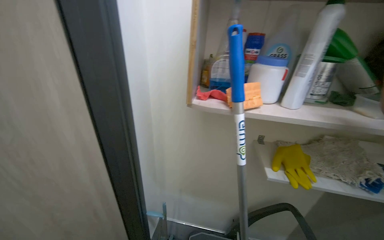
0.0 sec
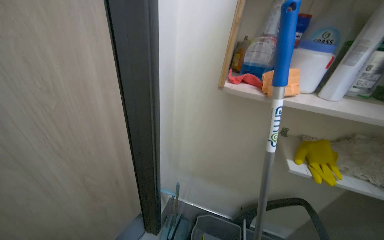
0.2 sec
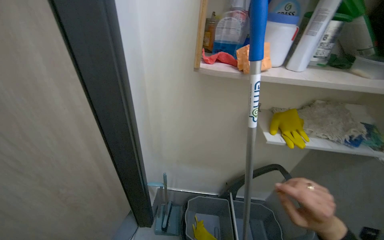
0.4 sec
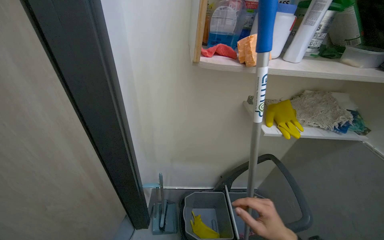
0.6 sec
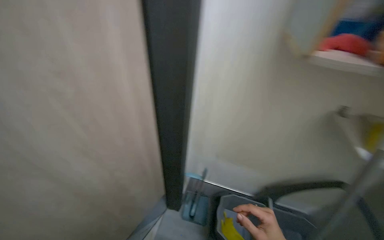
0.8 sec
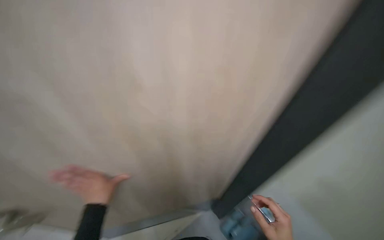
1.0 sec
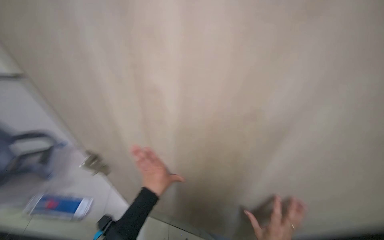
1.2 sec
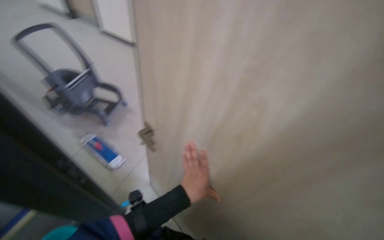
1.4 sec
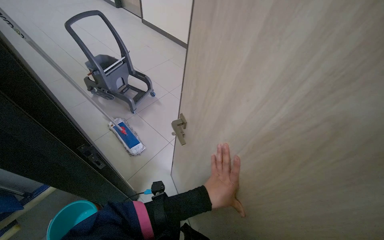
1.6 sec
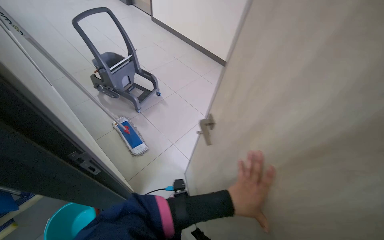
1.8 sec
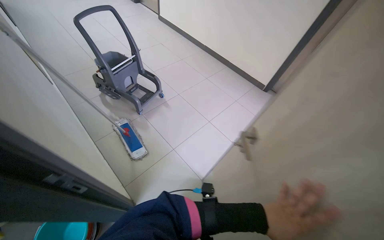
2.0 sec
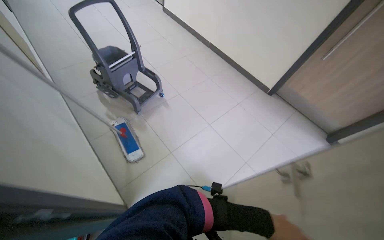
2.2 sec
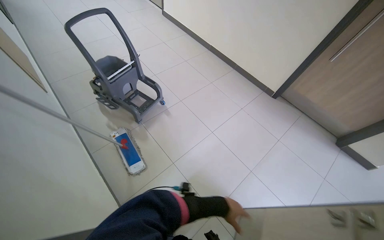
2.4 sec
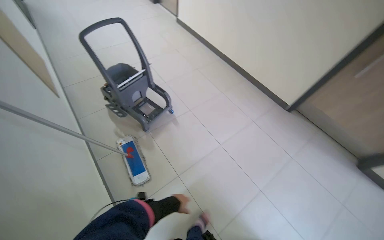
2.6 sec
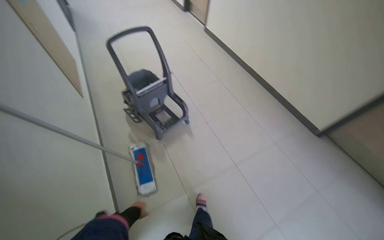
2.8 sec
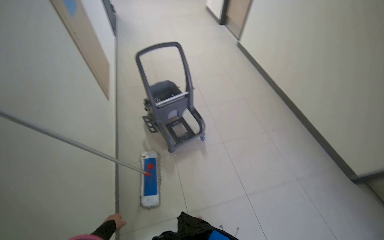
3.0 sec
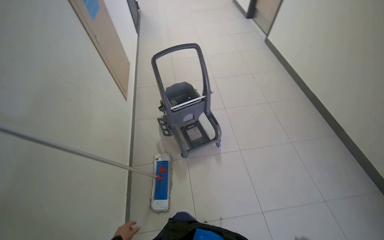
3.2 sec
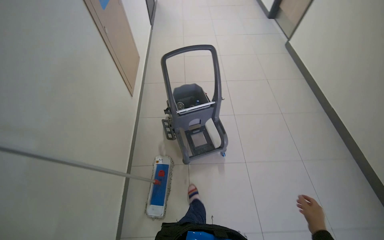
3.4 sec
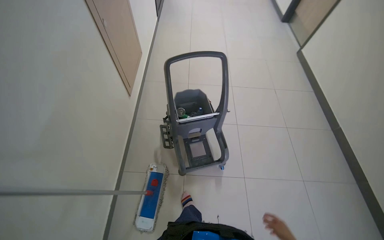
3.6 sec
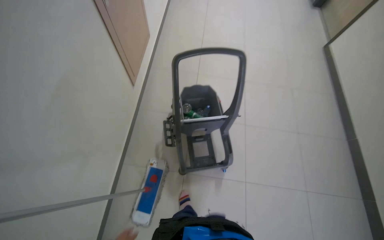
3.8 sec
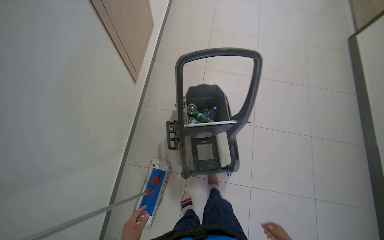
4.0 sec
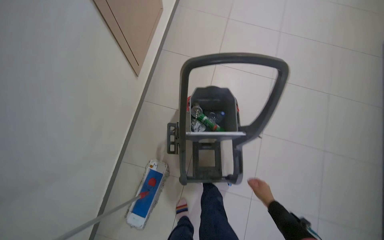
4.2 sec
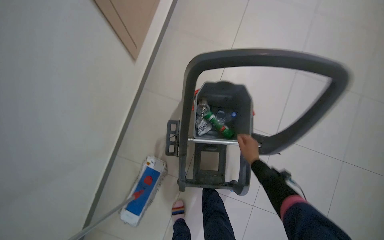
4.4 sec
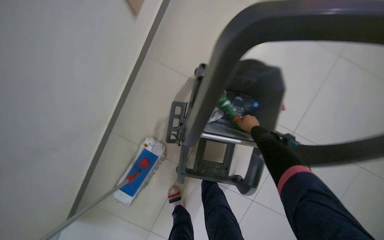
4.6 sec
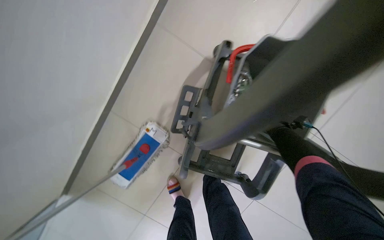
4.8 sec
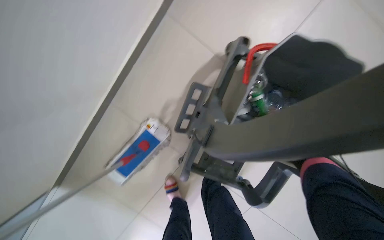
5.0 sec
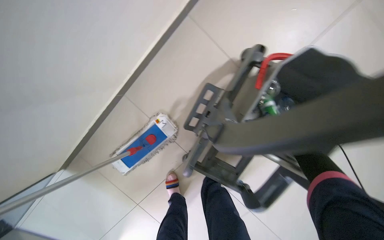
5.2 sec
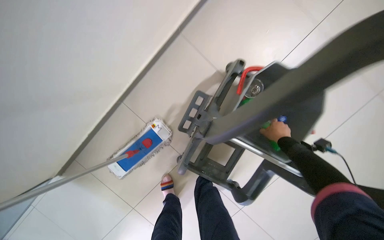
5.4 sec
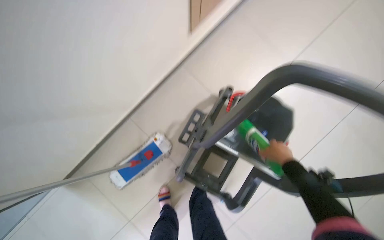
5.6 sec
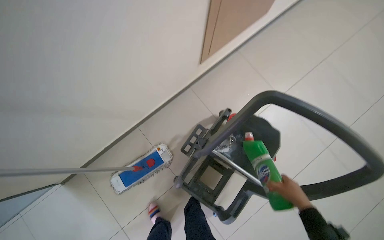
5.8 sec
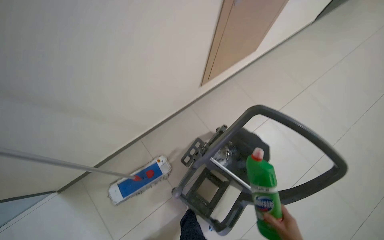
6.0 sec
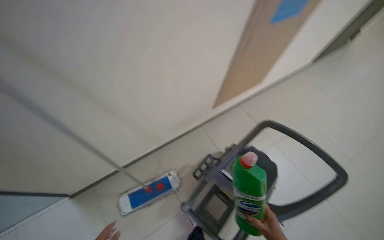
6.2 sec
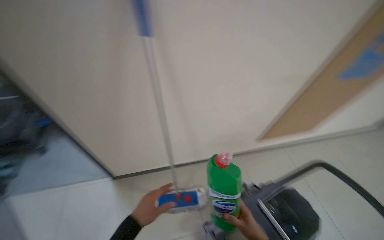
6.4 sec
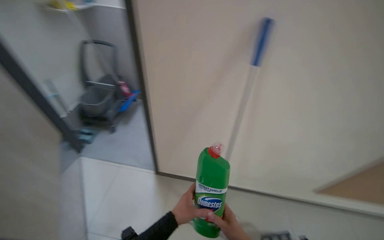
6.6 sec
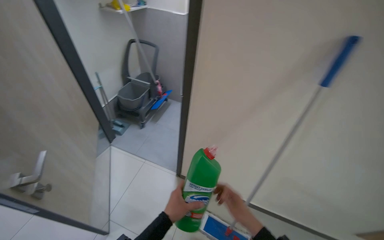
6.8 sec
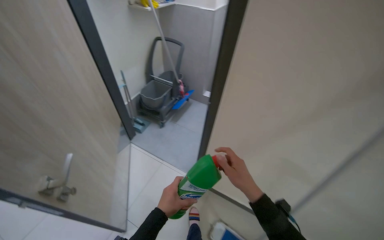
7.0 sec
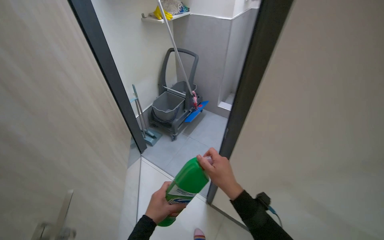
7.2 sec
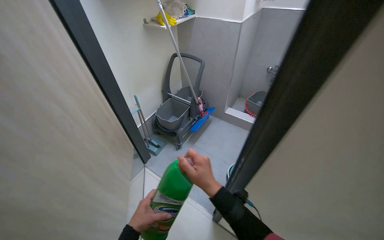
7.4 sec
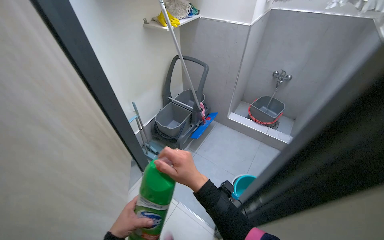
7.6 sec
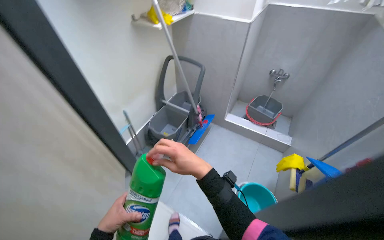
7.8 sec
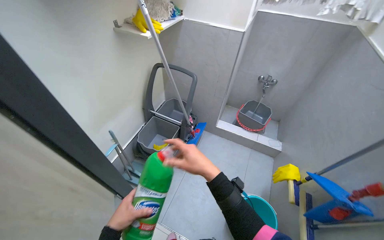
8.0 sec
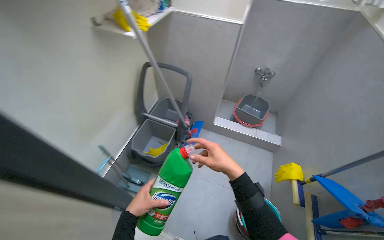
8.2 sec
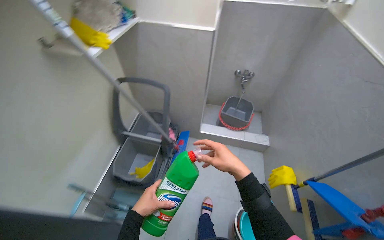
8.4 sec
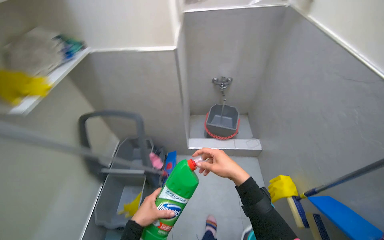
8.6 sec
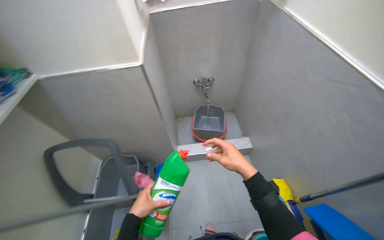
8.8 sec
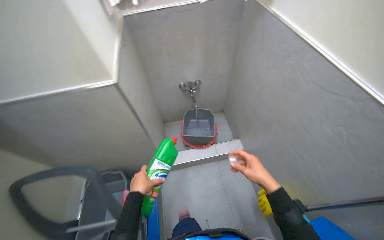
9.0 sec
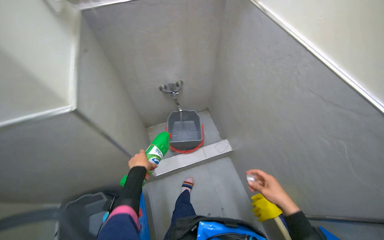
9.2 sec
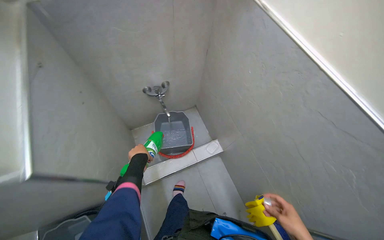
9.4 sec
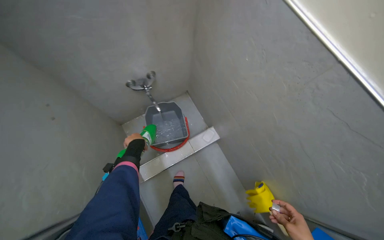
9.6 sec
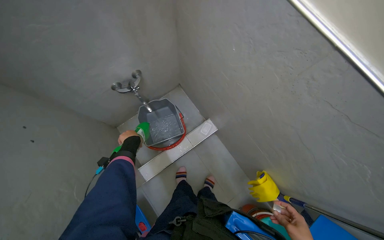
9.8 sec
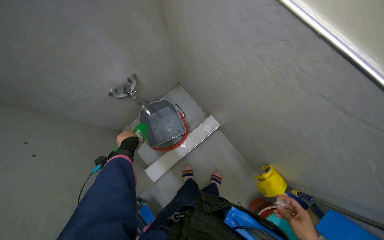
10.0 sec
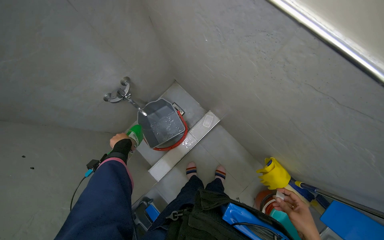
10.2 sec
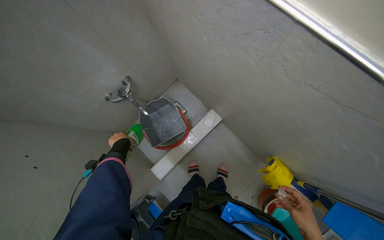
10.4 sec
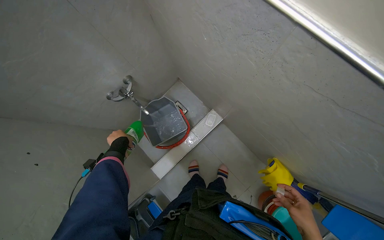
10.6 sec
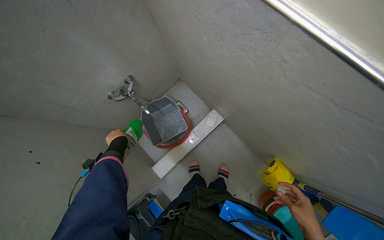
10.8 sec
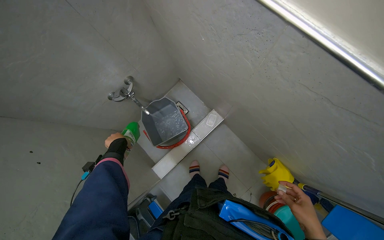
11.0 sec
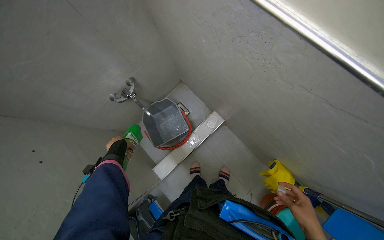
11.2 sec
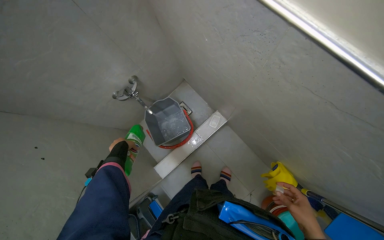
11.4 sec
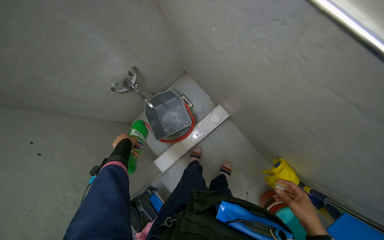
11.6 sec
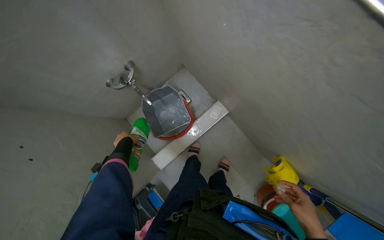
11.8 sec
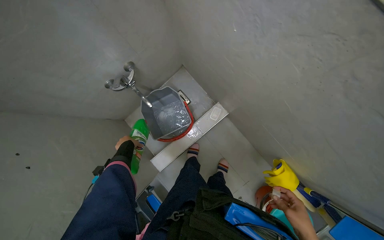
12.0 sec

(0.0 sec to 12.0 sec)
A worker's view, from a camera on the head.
Job: preparing cleaning supplies.
The whole recording: Preparing cleaning solution. The worker fills a bucket with water and adds cleaning solution.
0.0 sec - 1.6 sec: The wearer looks roughly 90 degrees further to the left. The view tilts roughly 15 degrees downward.
1.6 sec - 3.0 sec: The wearer moves roughly 70 cm. The wearer's head swings approximately 30 degrees to the left.
3.0 sec - 4.4 sec: The camera is carried roughly 1 m. The head rotates about 35 degrees to the left. The view tips downward by roughly 30 degrees.
4.4 sec - 6.0 sec: The scene turns approximately 35 degrees clockwise in the picture.
6.0 sec - 7.6 sec: The camera travels about 1 m. The wearer's head swings approximately 70 degrees to the left. The camera pitches upward, by about 35 degrees.
7.6 sec - 9.0 sec: The camera travels some 90 cm. The wearer's head swings some 45 degrees to the right.
9.0 sec - 10.4 sec: The camera travels approximately 50 cm. The view tips downward by about 25 degrees. The scene turns about 30 degrees counterclockwise in the picture.

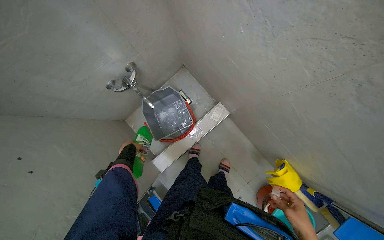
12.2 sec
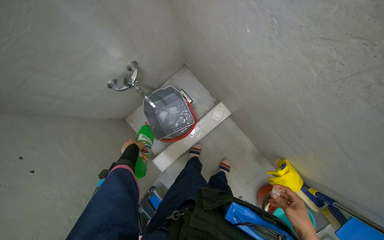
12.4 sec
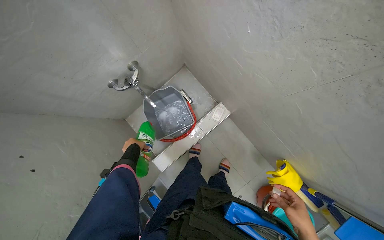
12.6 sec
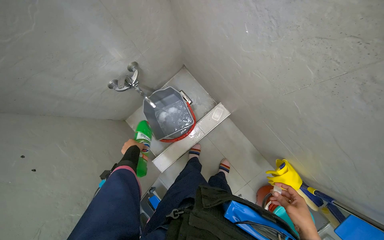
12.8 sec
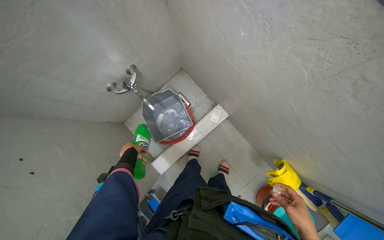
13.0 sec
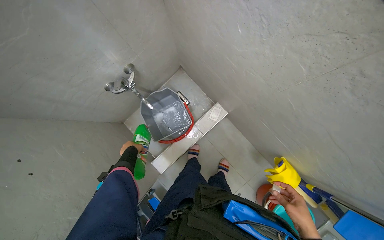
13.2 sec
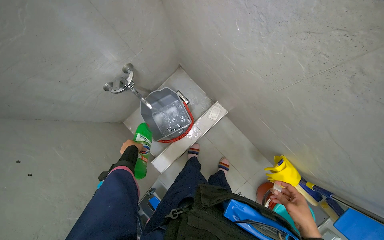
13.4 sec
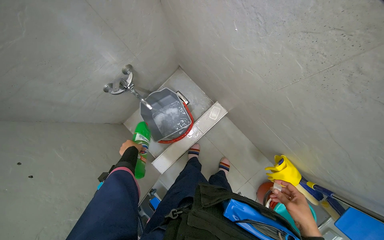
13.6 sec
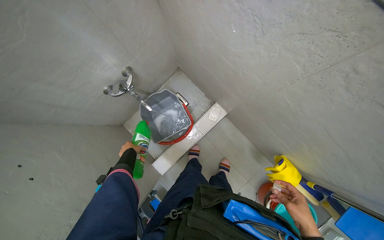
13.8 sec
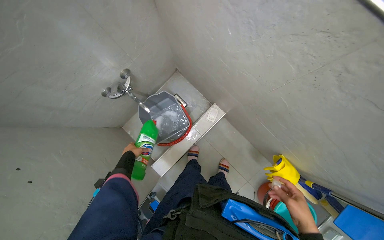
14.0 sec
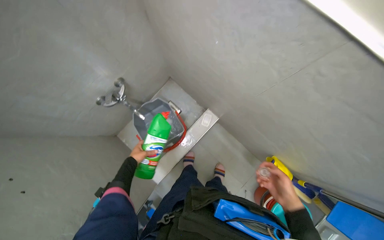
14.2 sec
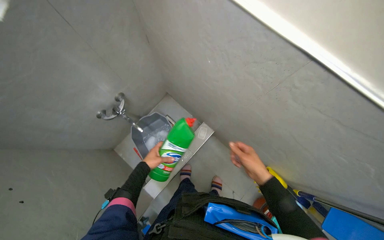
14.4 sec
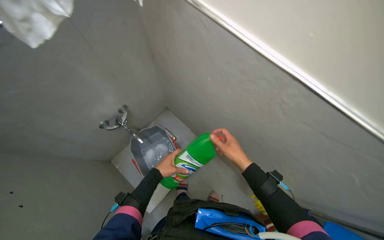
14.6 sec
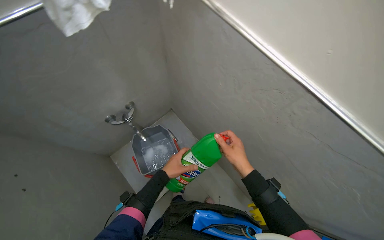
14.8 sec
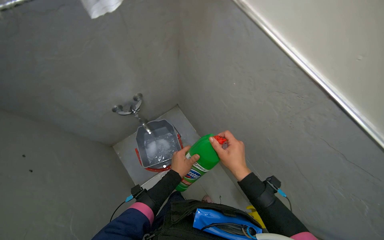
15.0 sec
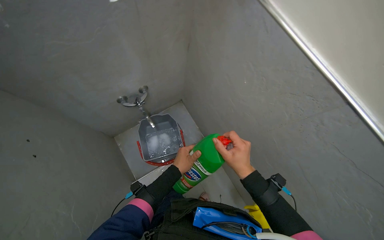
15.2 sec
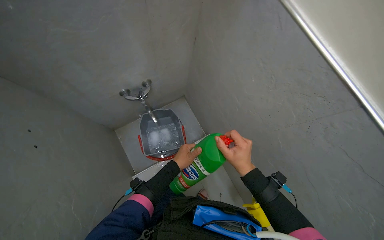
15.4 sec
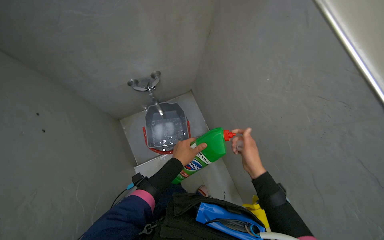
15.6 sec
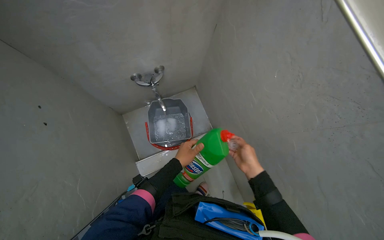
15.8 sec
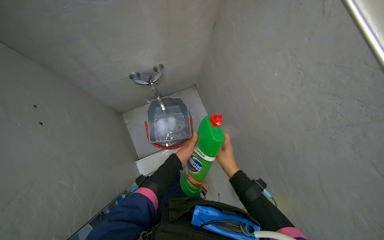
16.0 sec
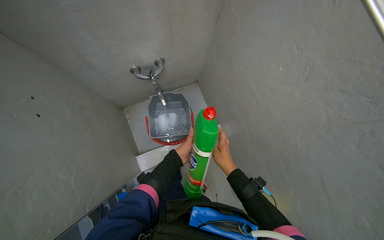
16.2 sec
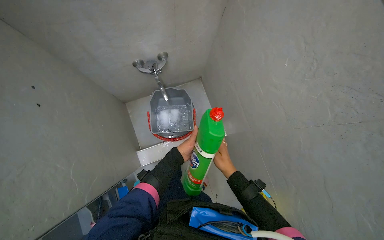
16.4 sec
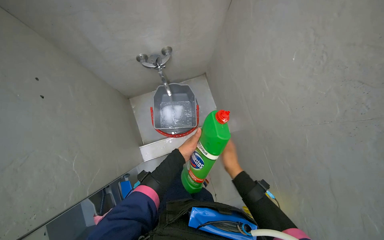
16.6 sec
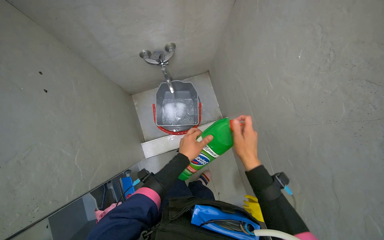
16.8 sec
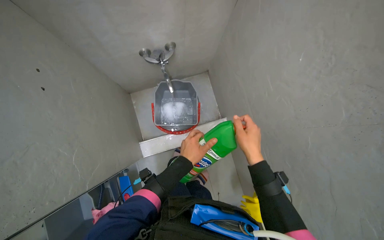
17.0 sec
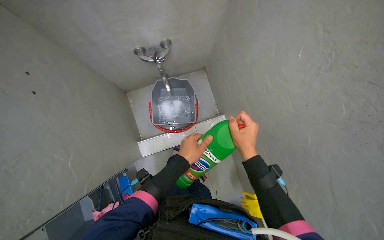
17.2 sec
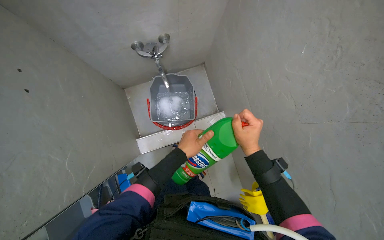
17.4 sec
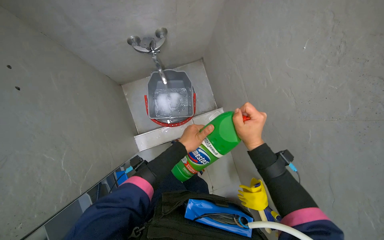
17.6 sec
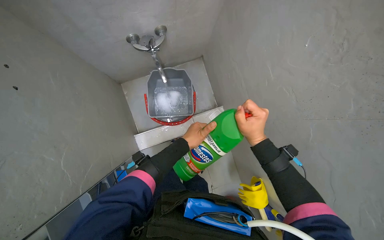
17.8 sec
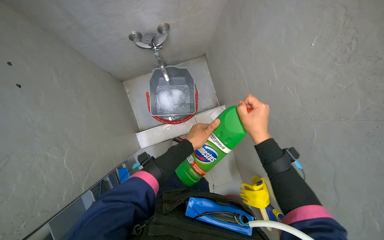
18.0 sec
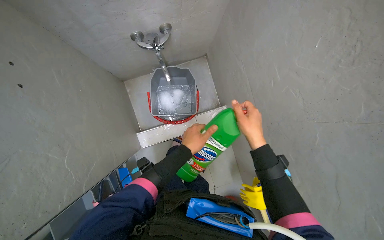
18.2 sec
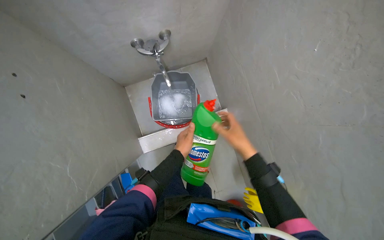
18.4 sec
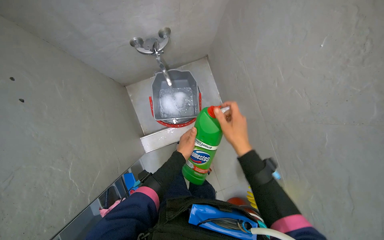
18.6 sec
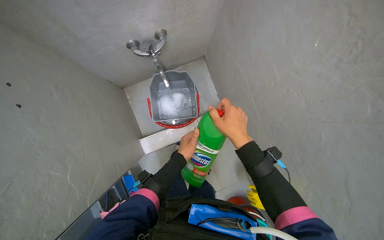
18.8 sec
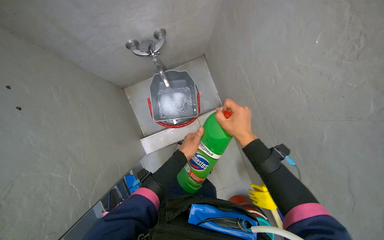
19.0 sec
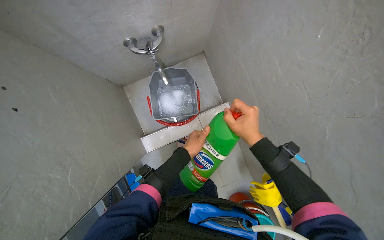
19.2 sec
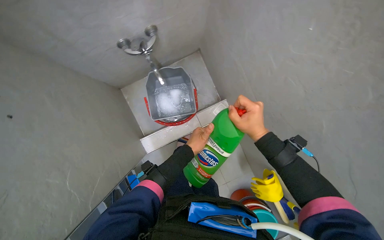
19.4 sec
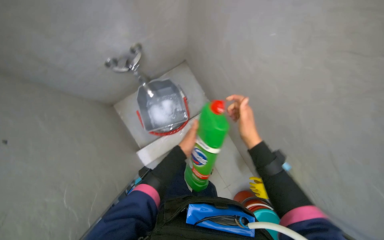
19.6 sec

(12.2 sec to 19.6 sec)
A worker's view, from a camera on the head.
Job: preparing cleaning supplies.
The whole recording: Preparing cleaning solution. The worker fills a bucket with water and adds cleaning solution.
12.2 sec - 13.6 sec: The hands make small movements and keep their place.
13.6 sec - 15.2 sec: The camera pitches upward, by approximately 15 degrees. The right hand is displaced to the left, up the picture and nearer to the camera by some 40 cm. The left hand goes about 30 cm nearer to the camera and to the right.
15.2 sec - 16.6 sec: The right hand shifts about 15 cm farther from the camera.
16.6 sec - 18.2 sec: The right hand goes approximately 10 cm up the picture.
18.2 sec - 19.6 sec: The hands make small movements and keep their place.
